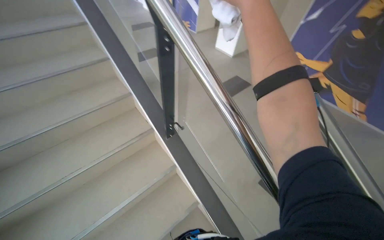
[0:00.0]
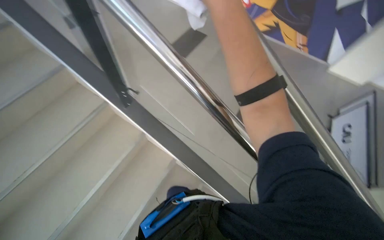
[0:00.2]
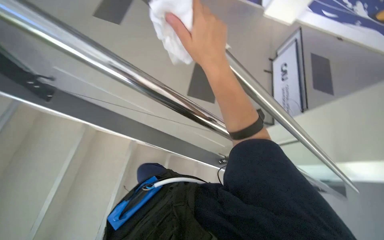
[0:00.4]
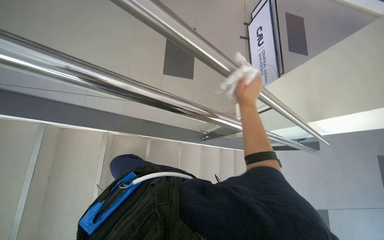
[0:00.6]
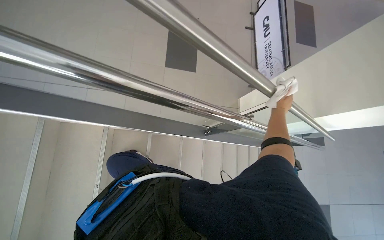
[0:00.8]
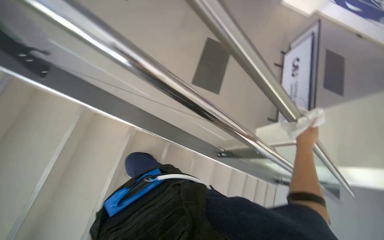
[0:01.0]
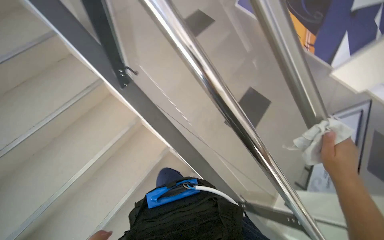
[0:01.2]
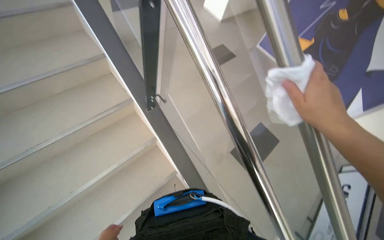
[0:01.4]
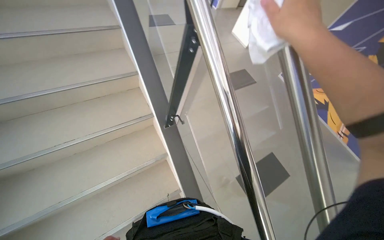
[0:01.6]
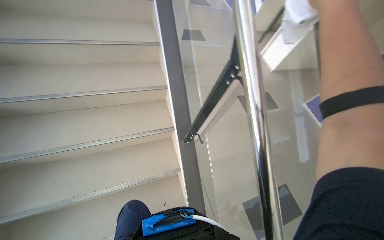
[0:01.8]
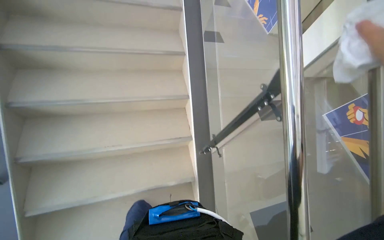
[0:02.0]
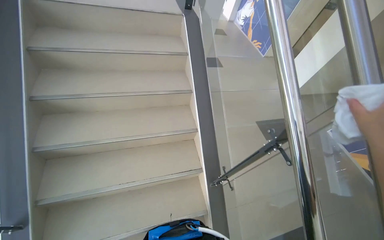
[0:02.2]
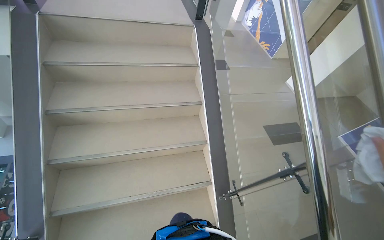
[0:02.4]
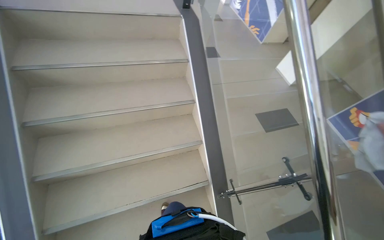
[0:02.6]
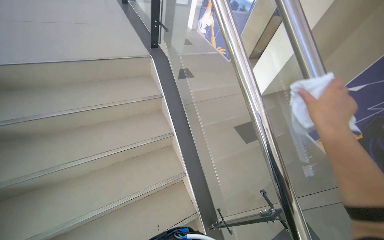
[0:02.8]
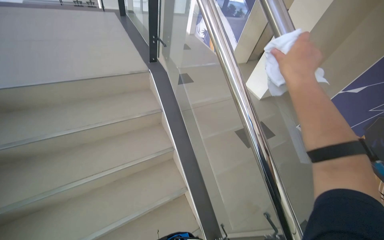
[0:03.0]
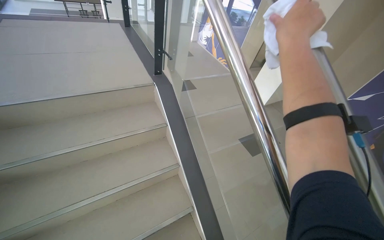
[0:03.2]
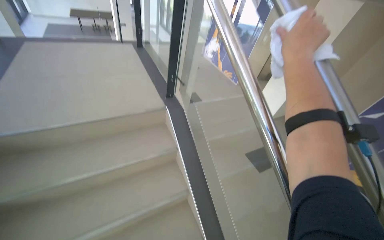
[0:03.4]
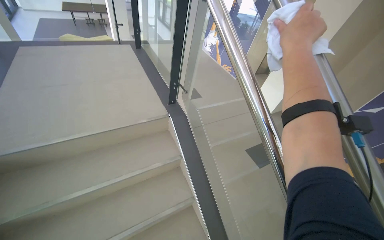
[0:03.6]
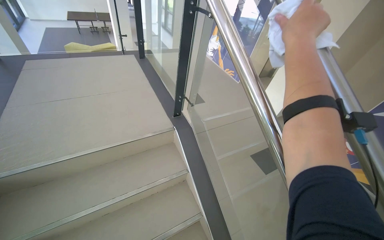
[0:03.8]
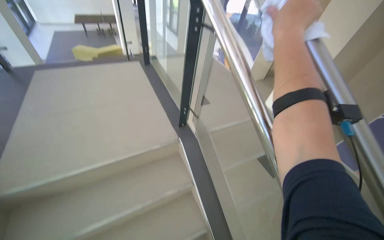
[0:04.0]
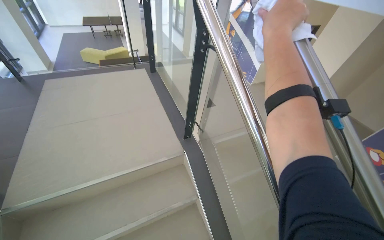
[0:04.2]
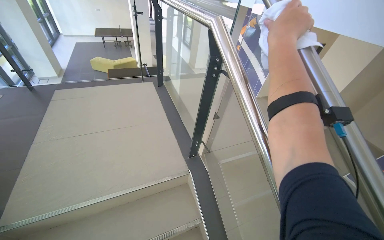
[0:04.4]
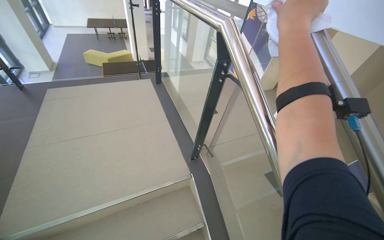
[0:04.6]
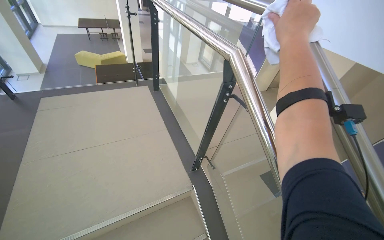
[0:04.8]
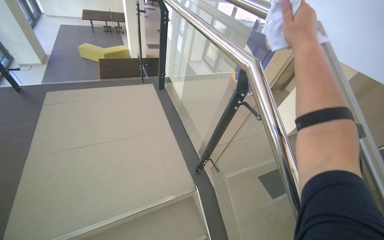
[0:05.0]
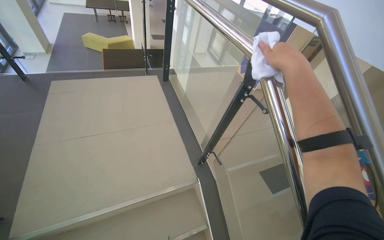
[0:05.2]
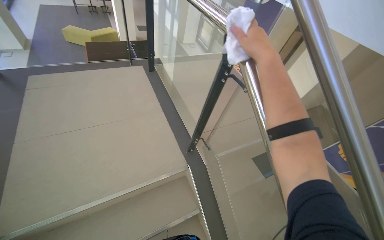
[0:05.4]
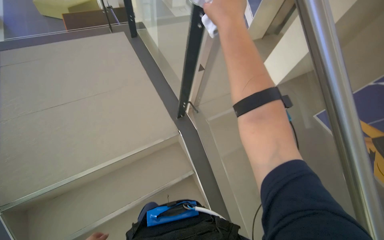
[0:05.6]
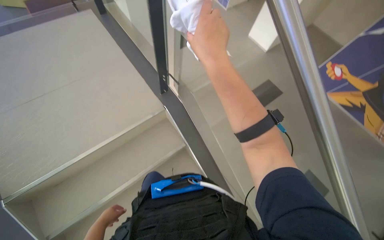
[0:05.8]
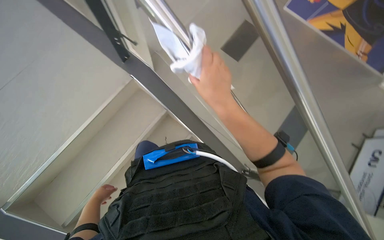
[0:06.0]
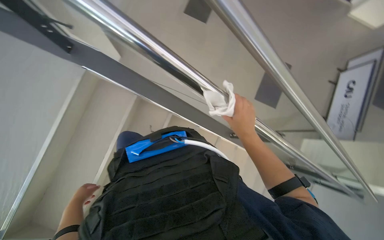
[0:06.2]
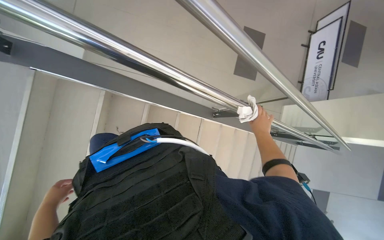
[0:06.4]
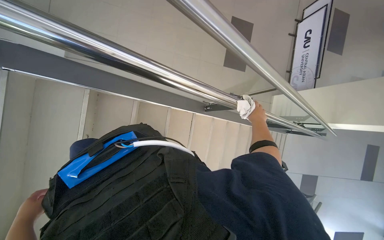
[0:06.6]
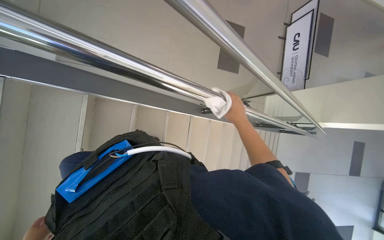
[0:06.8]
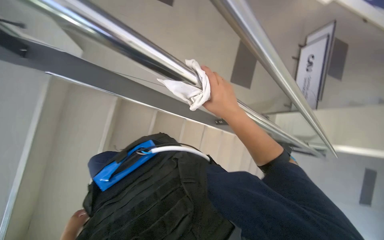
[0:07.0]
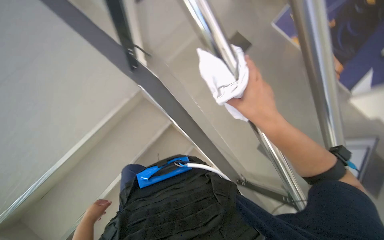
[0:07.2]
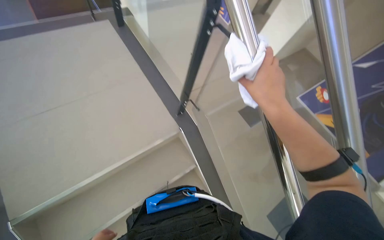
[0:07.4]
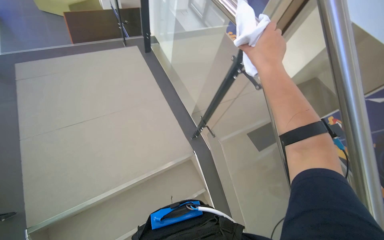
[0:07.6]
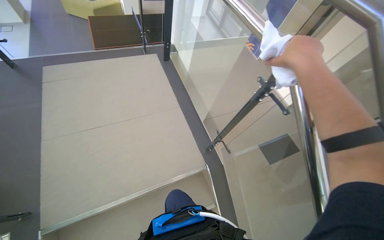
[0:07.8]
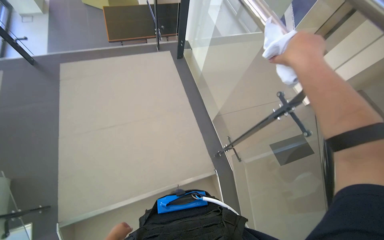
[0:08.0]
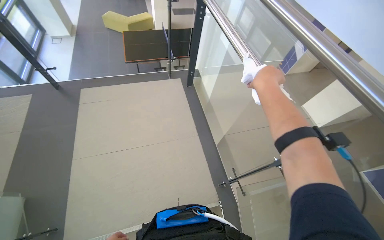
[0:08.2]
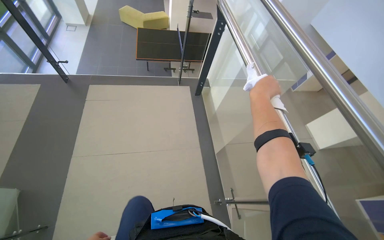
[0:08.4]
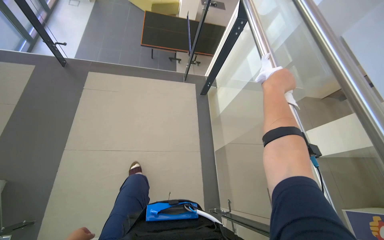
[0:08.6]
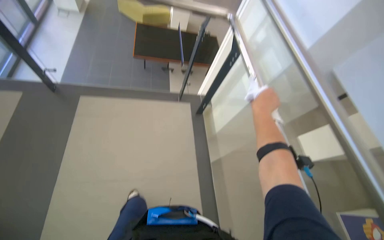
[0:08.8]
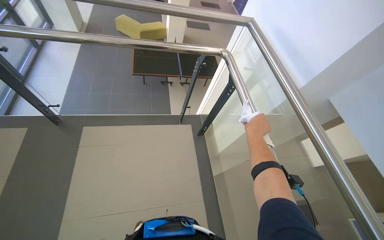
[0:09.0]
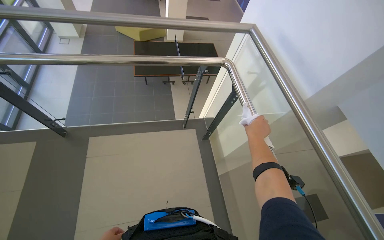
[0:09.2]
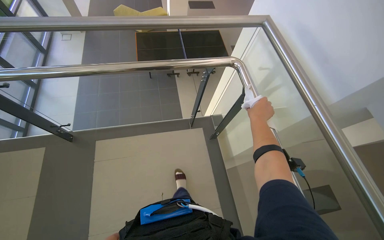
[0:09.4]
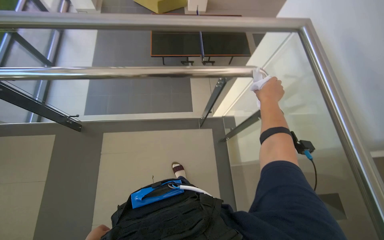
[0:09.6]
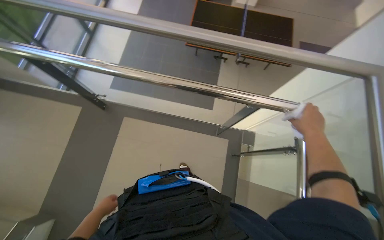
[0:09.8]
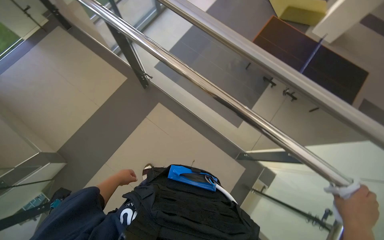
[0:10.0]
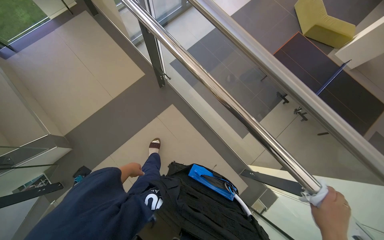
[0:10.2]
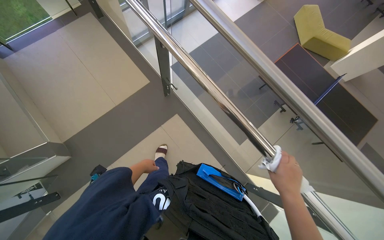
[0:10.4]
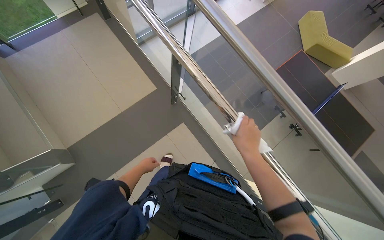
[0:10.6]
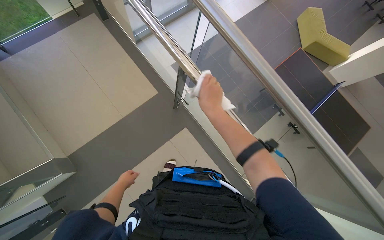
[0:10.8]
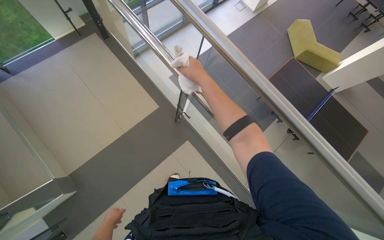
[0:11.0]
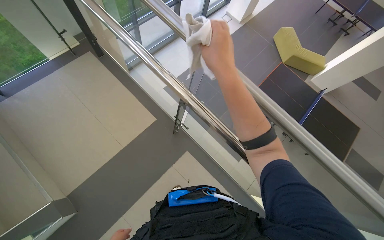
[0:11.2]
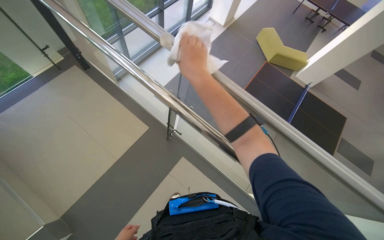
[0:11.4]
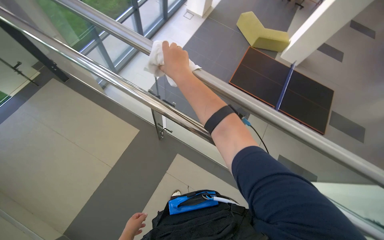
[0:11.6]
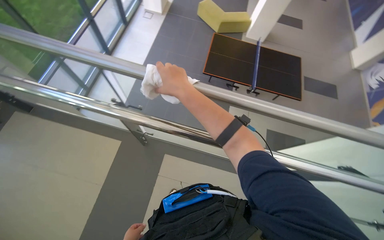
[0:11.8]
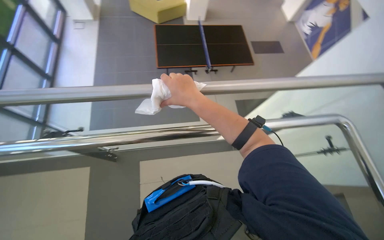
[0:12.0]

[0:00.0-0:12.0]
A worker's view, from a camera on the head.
Job: wiping surfaces.
The whole recording: Wiping staircase handrail. The worker wipes the metal handrail of the staircase with a white cloth.
0:01.6 to 0:03.0: The wearer moves roughly 70 cm.
0:03.0 to 0:04.4: The wearer moves approximately 70 cm.
0:04.4 to 0:06.0: The wearer looks approximately 40 degrees further downward. The scene rotates counterclockwise by approximately 25 degrees.
0:06.0 to 0:07.6: The view tilts some 25 degrees upward.
0:07.6 to 0:09.0: The wearer moves some 70 cm.
0:09.0 to 0:10.4: The wearer looks about 45 degrees further to the left.
0:10.4 to 0:12.0: The wearer looks some 60 degrees further to the right.

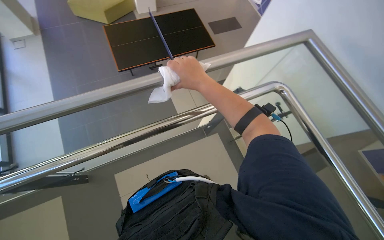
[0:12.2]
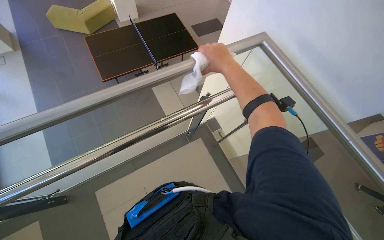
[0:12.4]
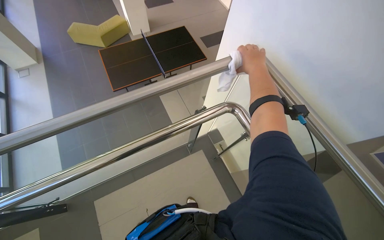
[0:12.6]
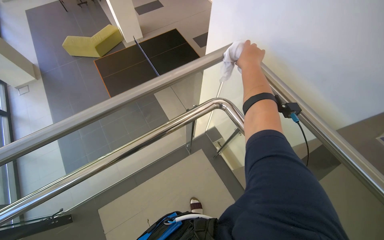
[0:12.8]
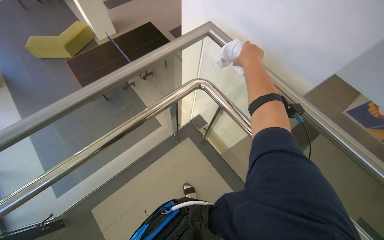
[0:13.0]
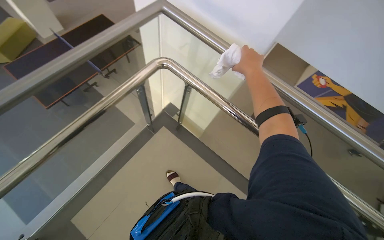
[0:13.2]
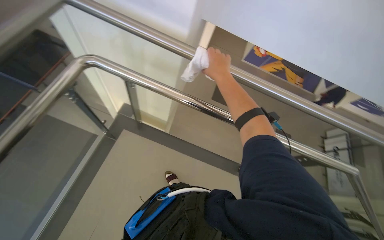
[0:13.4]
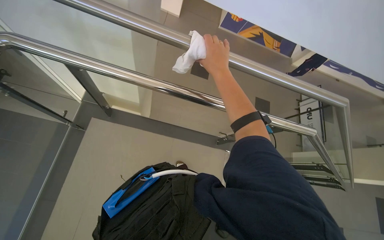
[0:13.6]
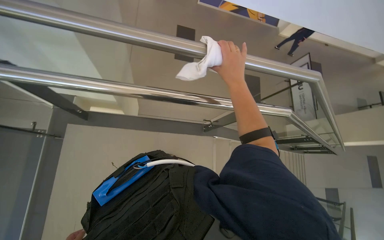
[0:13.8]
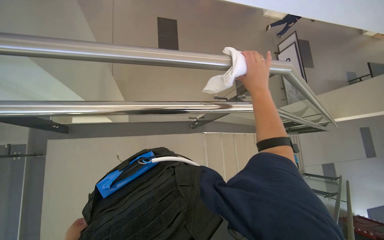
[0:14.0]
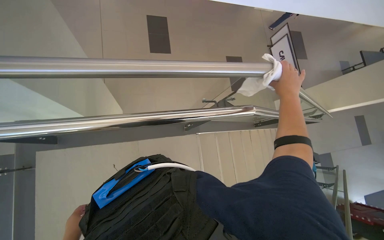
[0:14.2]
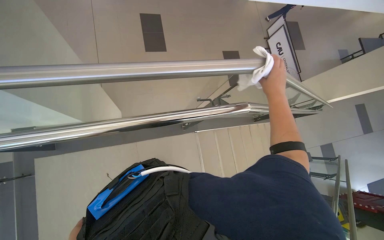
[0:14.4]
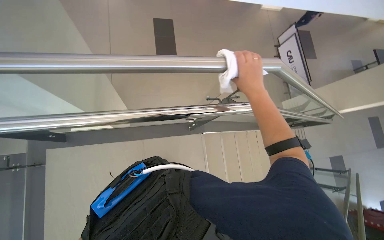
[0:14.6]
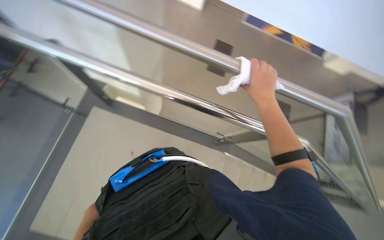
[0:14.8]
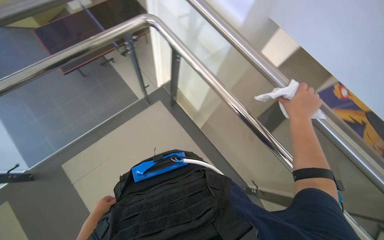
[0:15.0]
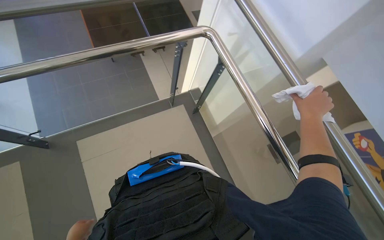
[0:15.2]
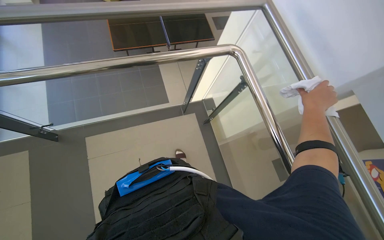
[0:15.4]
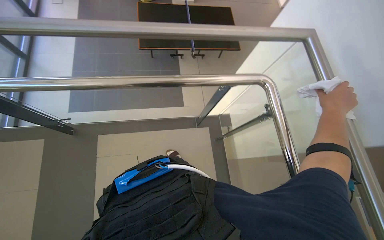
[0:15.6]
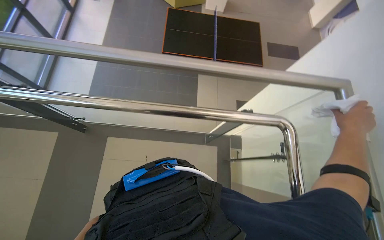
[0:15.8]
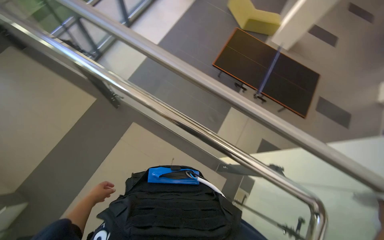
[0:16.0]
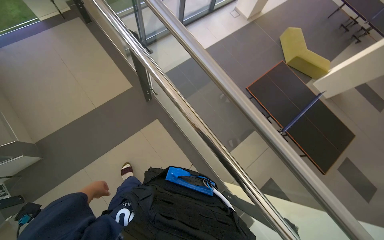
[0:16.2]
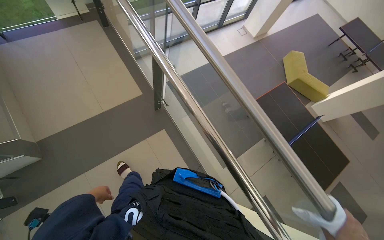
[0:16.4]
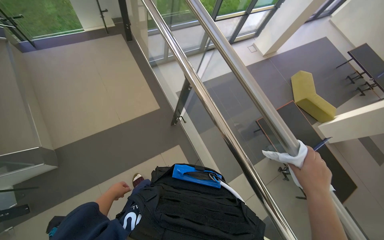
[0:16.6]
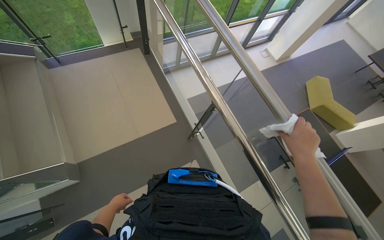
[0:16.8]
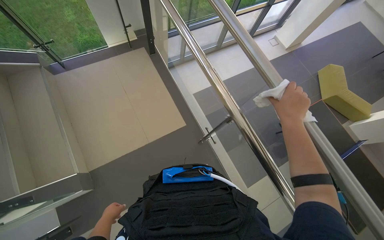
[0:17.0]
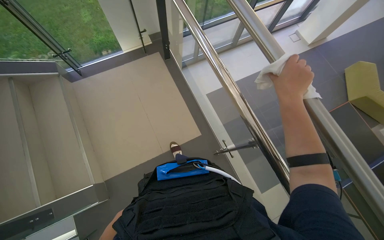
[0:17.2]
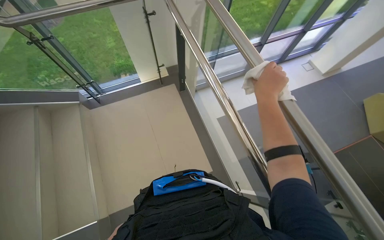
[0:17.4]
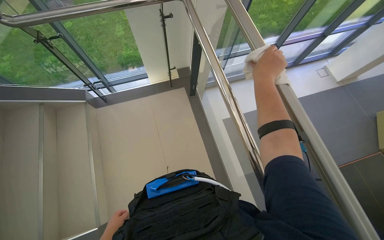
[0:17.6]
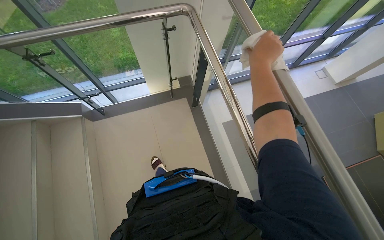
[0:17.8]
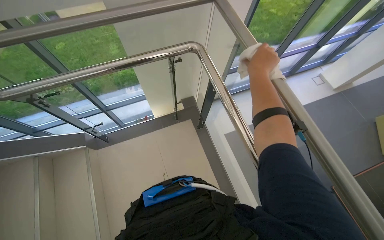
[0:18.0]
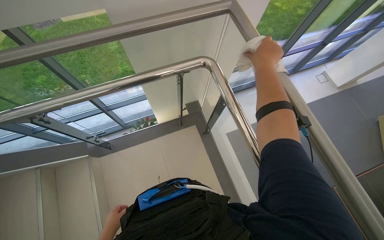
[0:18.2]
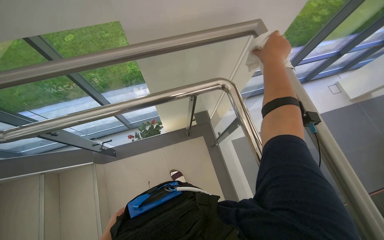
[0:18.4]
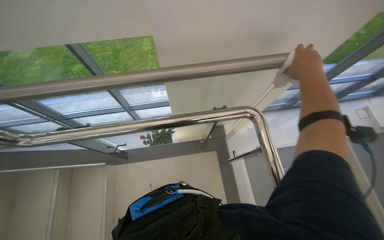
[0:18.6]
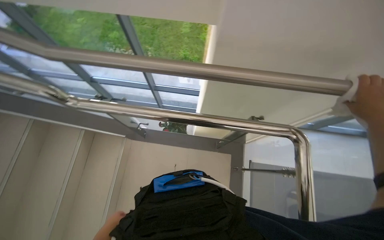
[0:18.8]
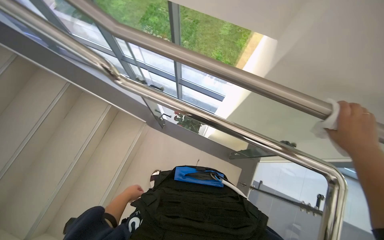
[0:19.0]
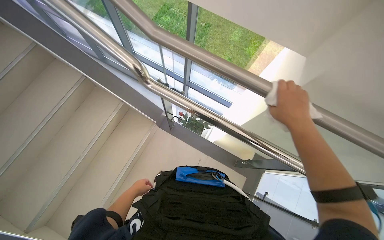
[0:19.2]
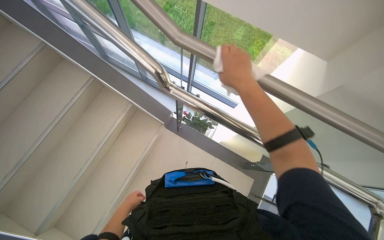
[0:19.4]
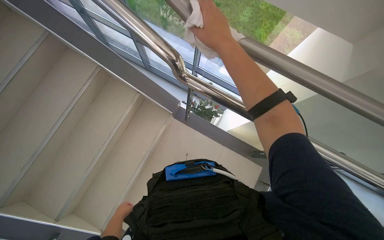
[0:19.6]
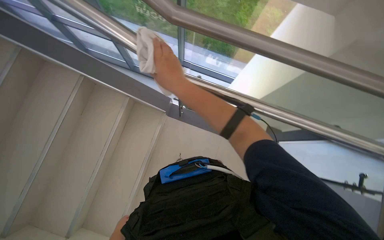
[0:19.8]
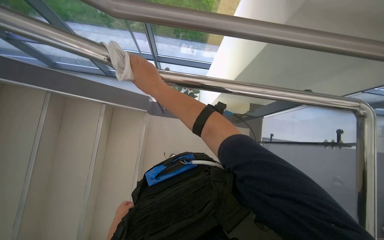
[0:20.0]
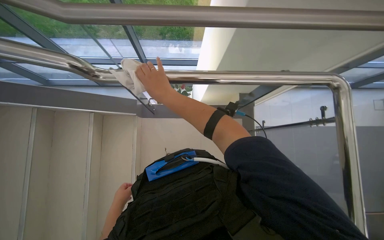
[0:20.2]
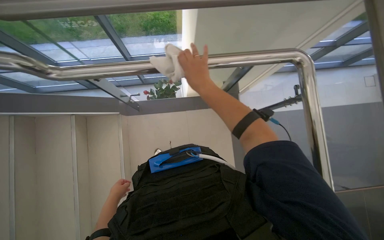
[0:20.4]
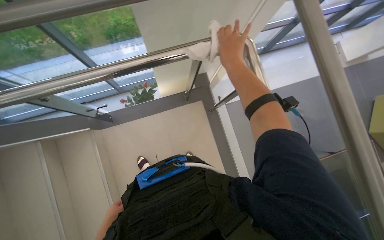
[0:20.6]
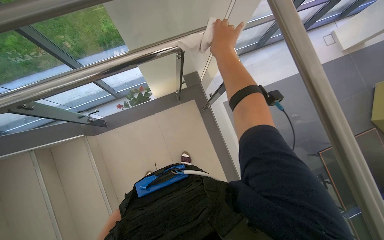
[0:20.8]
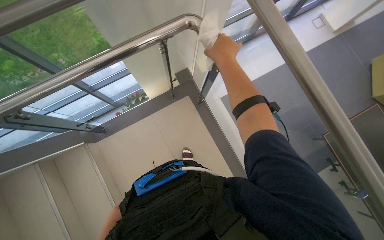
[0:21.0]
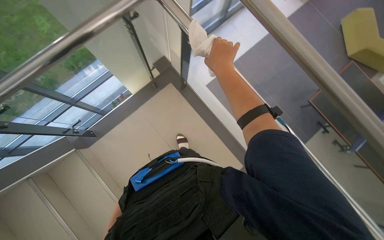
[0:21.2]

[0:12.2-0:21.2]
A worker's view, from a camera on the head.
Job: wiping surfaces.
The whole recording: Wiping staircase handrail. The worker wipes the metal handrail of the staircase with a white cloth.
0:12.2 to 0:13.8: The wearer's head swings some 45 degrees to the right.
0:13.8 to 0:15.2: The right hand moves left and right over roughly 25 cm, changing direction 2 times.
0:15.2 to 0:16.6: The wearer looks roughly 65 degrees further to the left.
0:16.6 to 0:18.2: The head travels roughly 90 cm.
0:18.2 to 0:19.8: The camera is carried about 40 cm. The head rotates about 40 degrees to the left.
0:19.8 to 0:21.2: The wearer's head swings some 60 degrees to the right.
